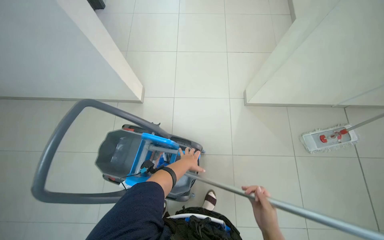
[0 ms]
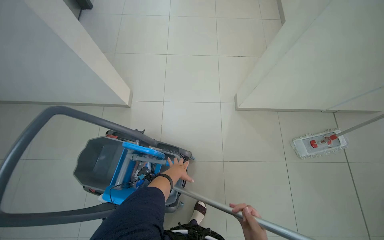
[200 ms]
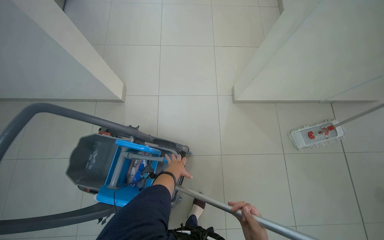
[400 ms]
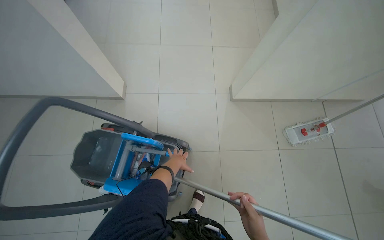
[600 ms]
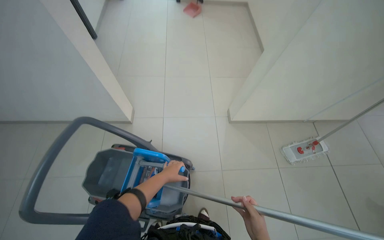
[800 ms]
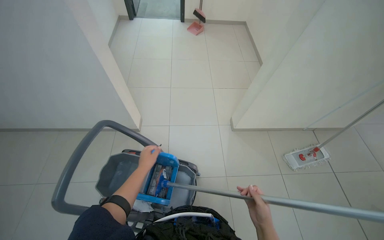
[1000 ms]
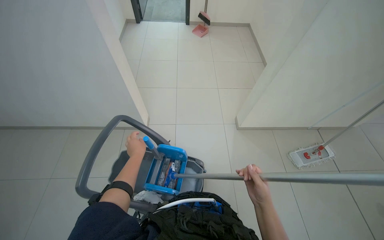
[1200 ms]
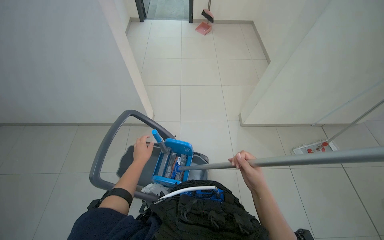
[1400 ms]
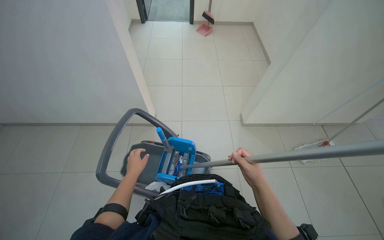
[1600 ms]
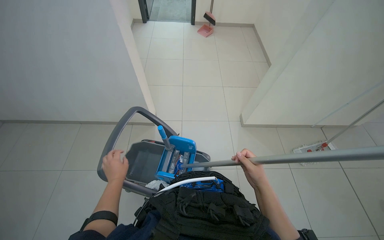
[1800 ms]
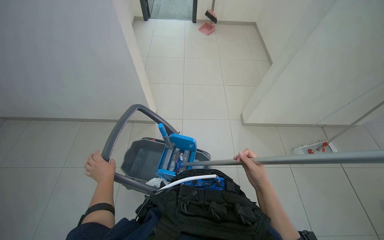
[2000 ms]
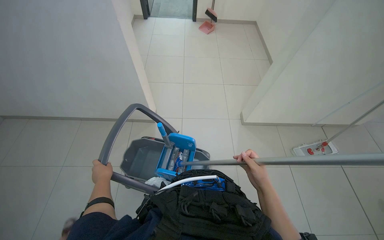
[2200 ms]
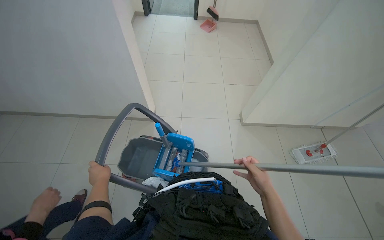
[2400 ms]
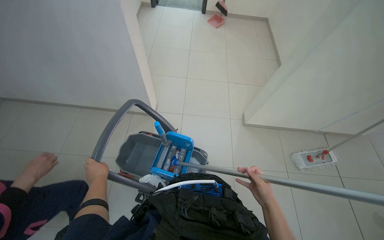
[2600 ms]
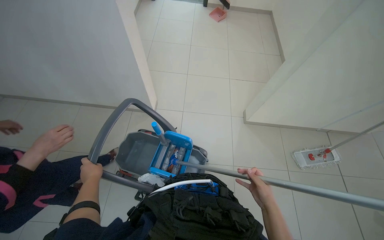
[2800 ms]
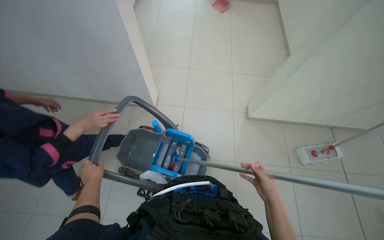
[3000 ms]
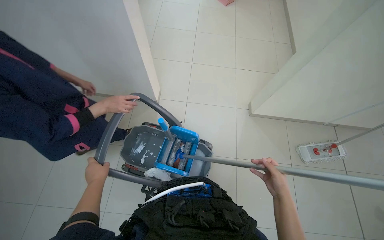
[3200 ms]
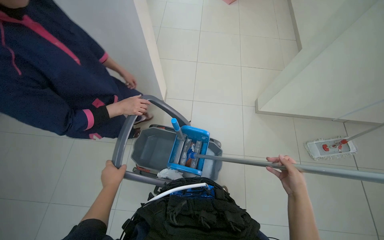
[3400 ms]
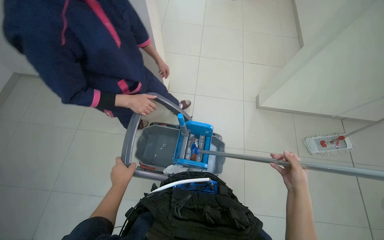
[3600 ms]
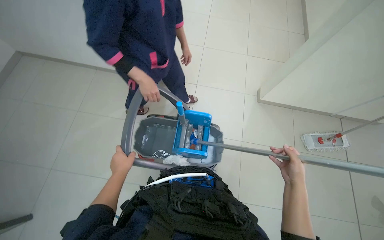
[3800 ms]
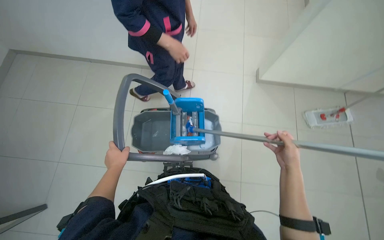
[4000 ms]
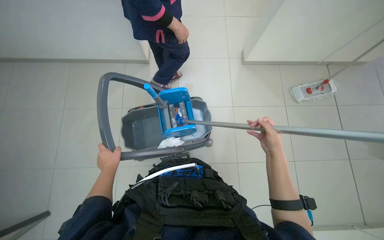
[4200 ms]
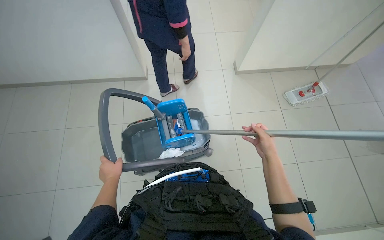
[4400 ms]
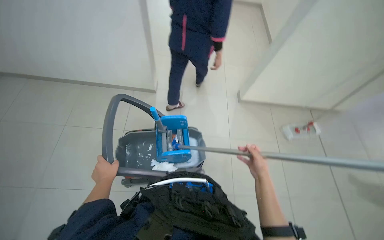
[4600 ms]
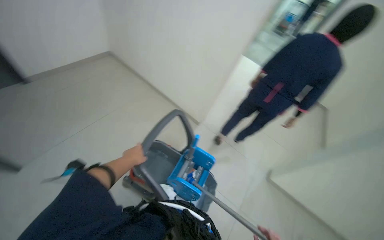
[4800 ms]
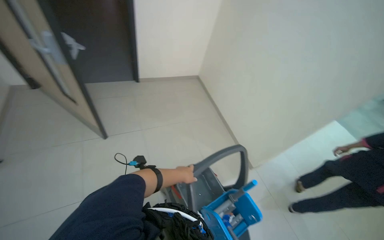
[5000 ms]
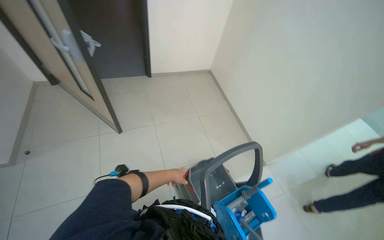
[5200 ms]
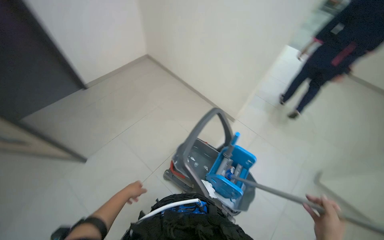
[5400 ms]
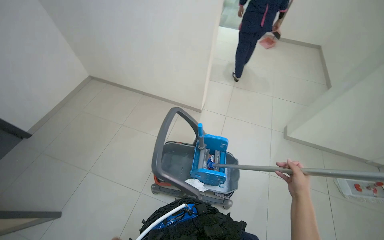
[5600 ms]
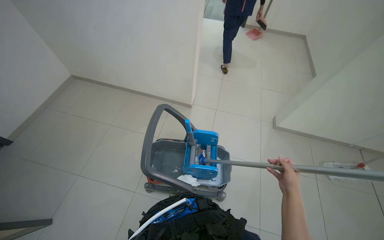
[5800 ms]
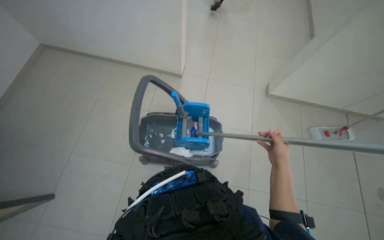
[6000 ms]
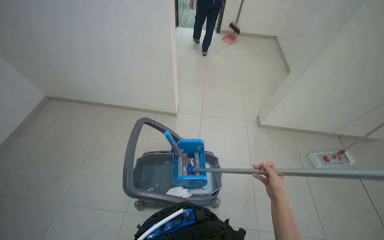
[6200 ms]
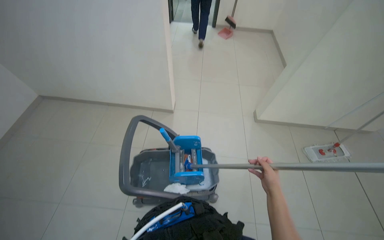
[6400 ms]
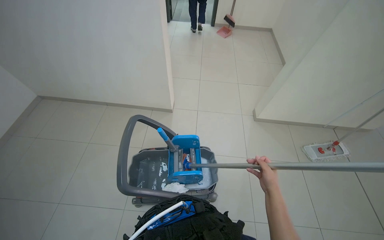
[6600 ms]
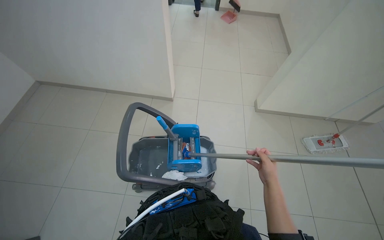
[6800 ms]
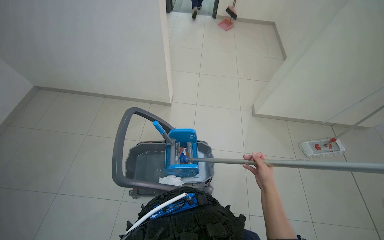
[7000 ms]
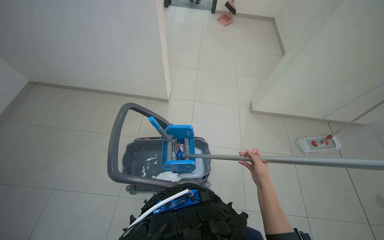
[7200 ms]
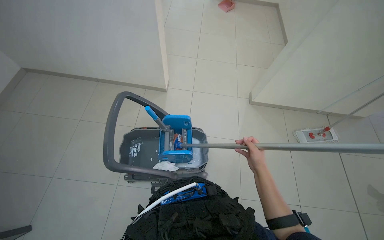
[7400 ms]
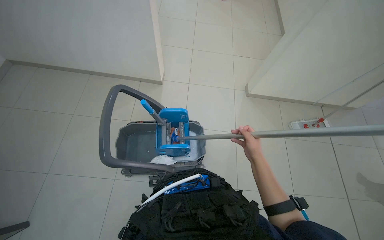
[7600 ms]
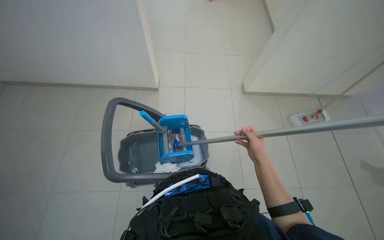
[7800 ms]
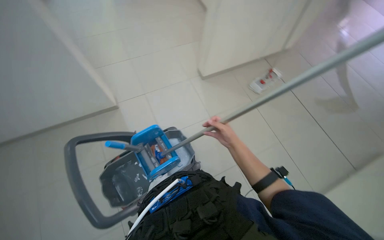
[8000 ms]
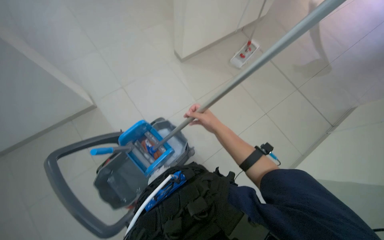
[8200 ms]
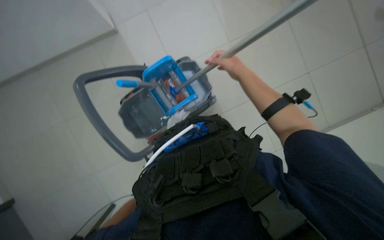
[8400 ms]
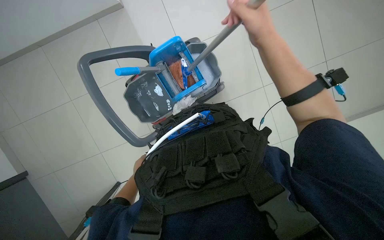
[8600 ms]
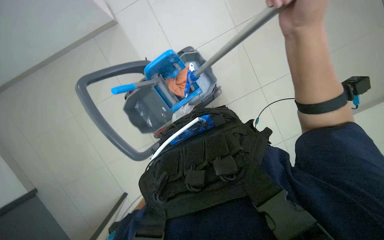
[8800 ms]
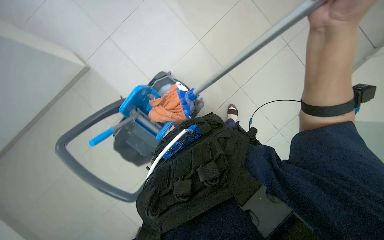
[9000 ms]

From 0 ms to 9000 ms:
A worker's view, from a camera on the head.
Job: preparing cleaning supplies.
The whole recording: Preparing string mop for cleaning. The worker dips and wrings a string mop in a bucket on a cleaning cart.
From 0 ms to 1600 ms: The view tips upward by some 10 degrees. The left hand moves nearer to the camera and to the left, some 40 cm.
From 1600 ms to 3000 ms: The left hand moves to the left, some 10 cm.
From 3000 ms to 4400 ms: The view tips downward by approximately 15 degrees.
From 7600 ms to 9000 ms: The wearer looks some 30 degrees further downward. The scene turns some 35 degrees counterclockwise in the picture.

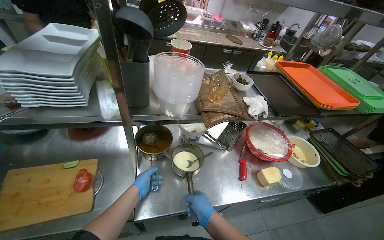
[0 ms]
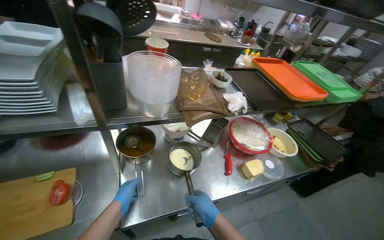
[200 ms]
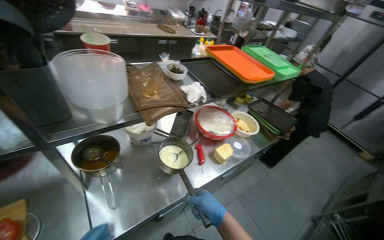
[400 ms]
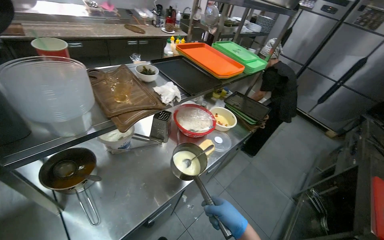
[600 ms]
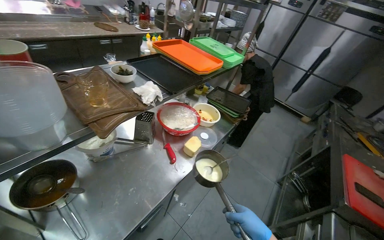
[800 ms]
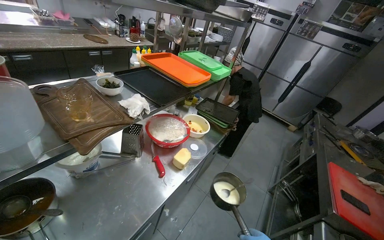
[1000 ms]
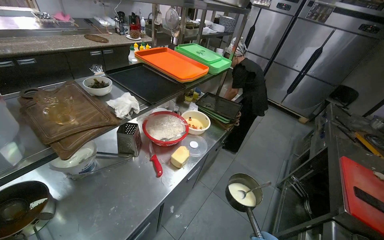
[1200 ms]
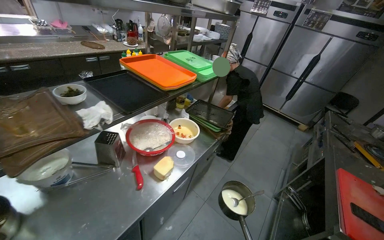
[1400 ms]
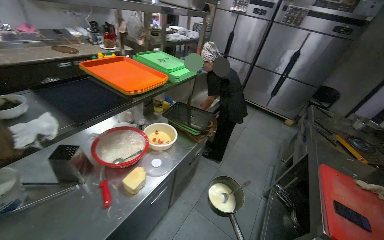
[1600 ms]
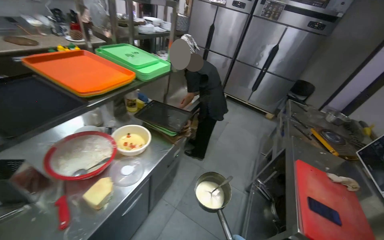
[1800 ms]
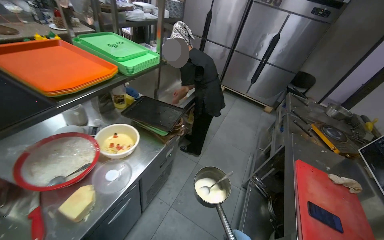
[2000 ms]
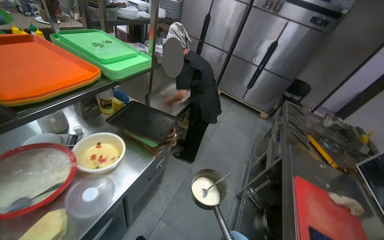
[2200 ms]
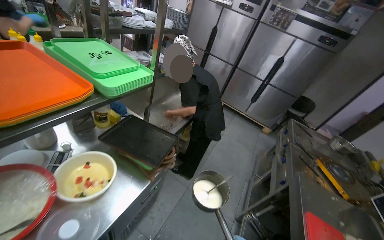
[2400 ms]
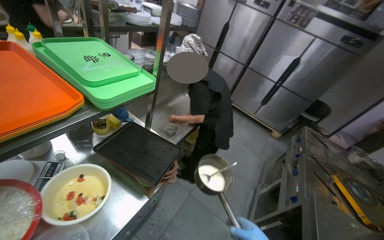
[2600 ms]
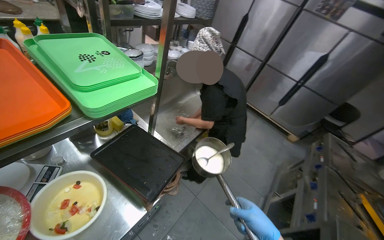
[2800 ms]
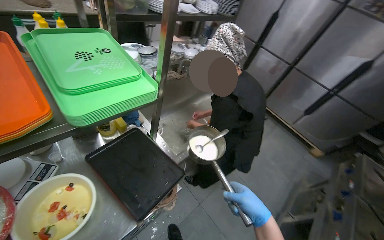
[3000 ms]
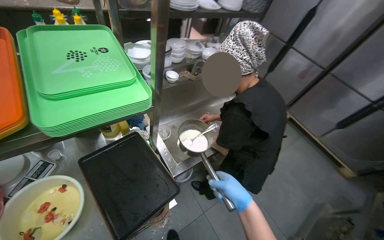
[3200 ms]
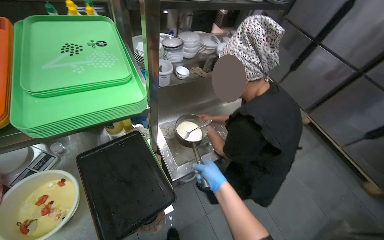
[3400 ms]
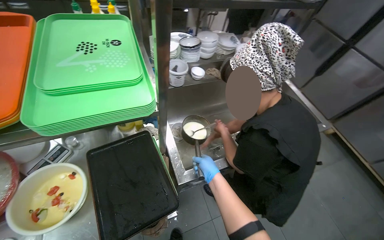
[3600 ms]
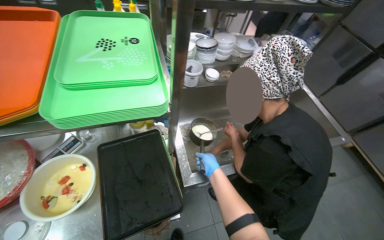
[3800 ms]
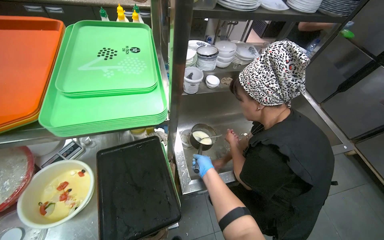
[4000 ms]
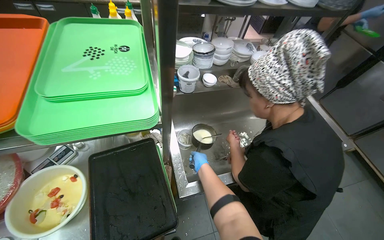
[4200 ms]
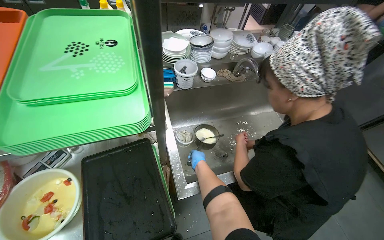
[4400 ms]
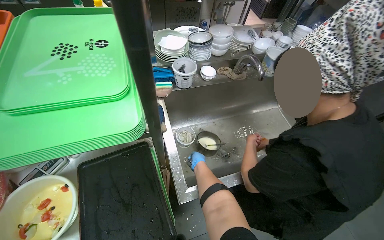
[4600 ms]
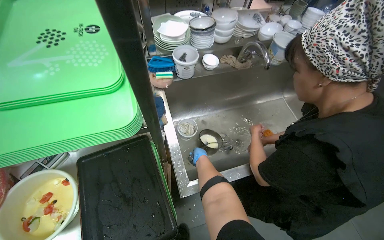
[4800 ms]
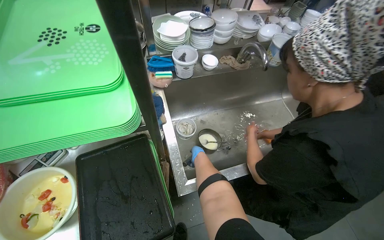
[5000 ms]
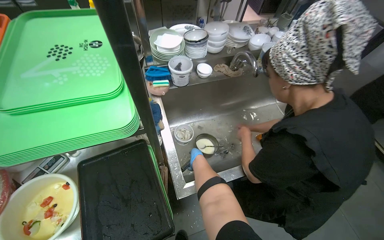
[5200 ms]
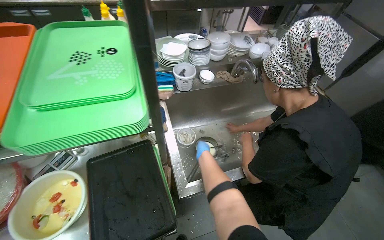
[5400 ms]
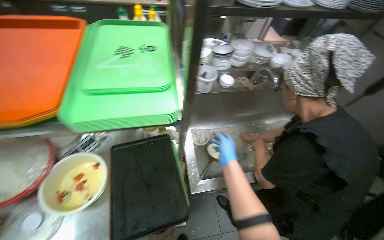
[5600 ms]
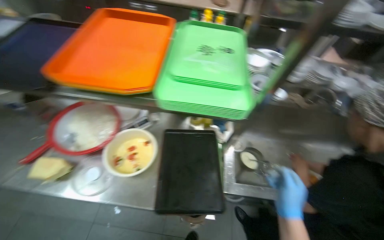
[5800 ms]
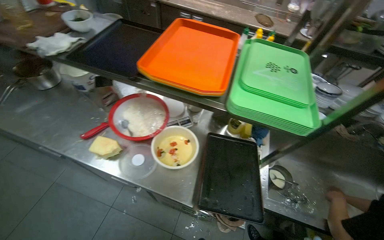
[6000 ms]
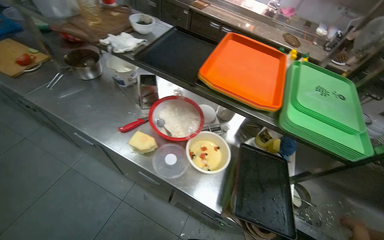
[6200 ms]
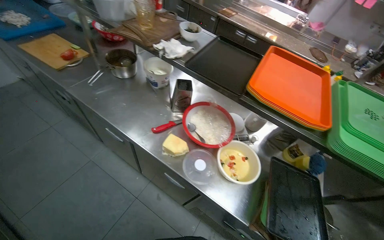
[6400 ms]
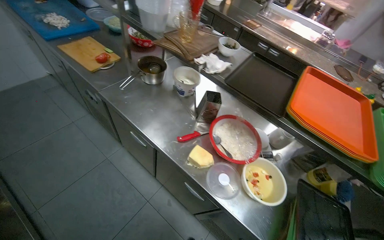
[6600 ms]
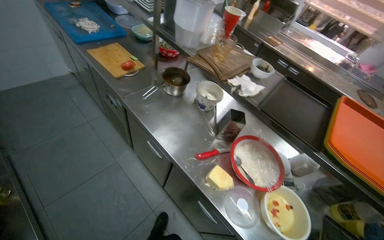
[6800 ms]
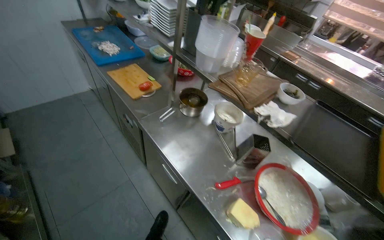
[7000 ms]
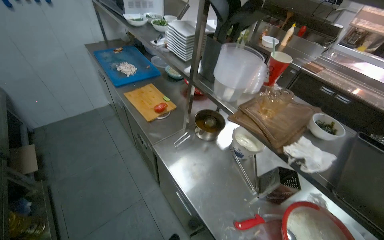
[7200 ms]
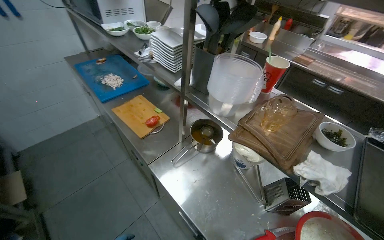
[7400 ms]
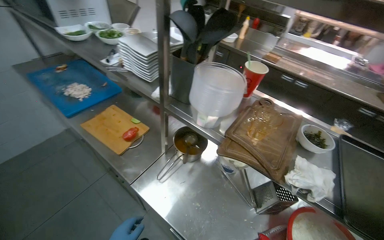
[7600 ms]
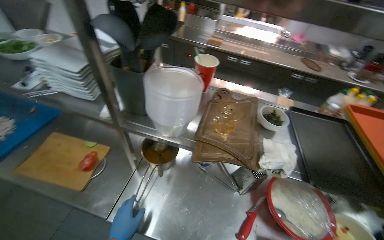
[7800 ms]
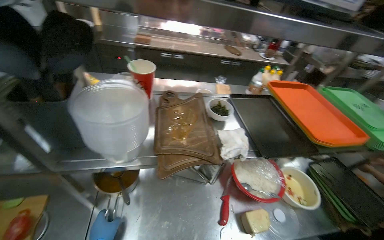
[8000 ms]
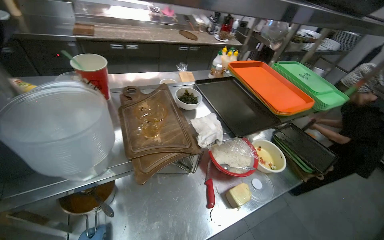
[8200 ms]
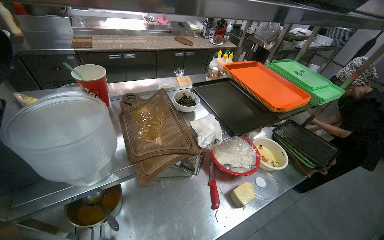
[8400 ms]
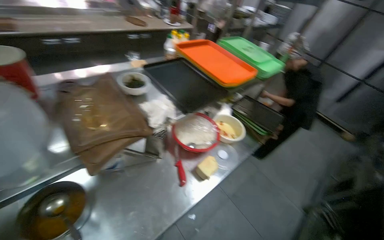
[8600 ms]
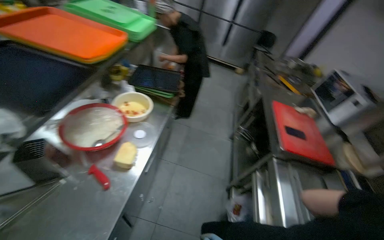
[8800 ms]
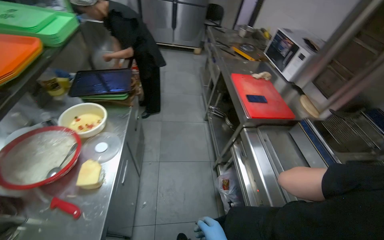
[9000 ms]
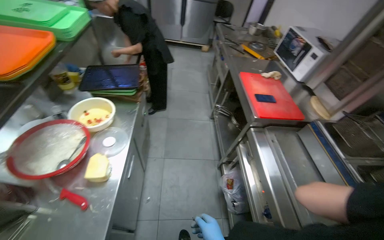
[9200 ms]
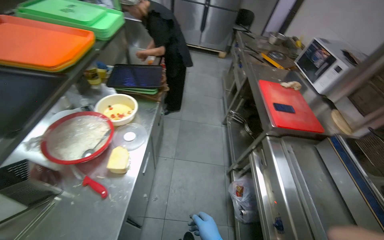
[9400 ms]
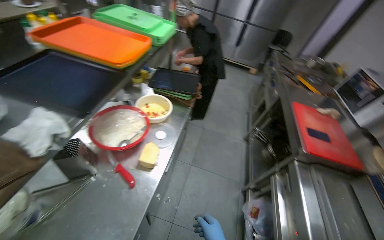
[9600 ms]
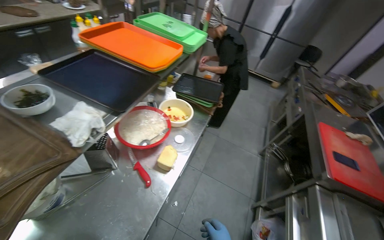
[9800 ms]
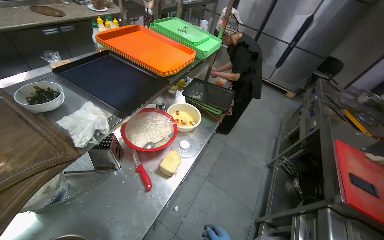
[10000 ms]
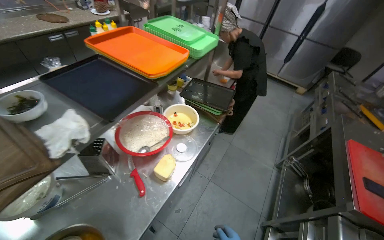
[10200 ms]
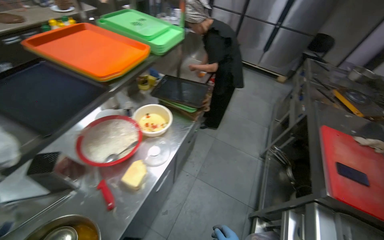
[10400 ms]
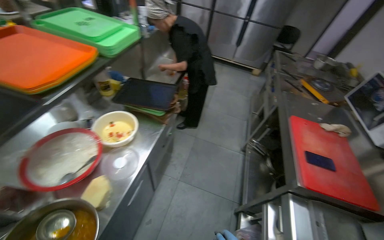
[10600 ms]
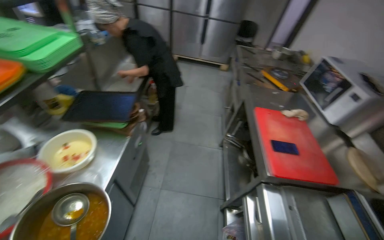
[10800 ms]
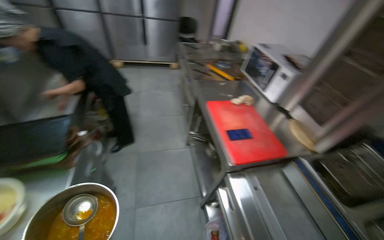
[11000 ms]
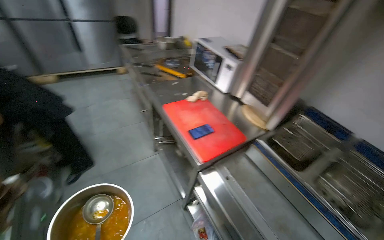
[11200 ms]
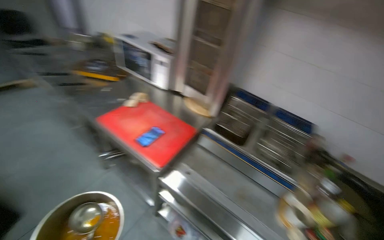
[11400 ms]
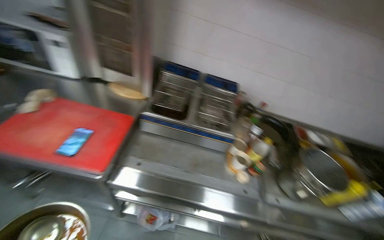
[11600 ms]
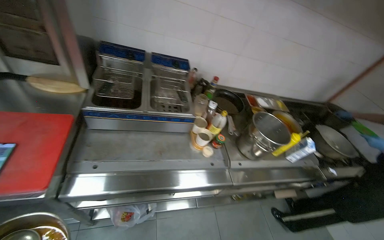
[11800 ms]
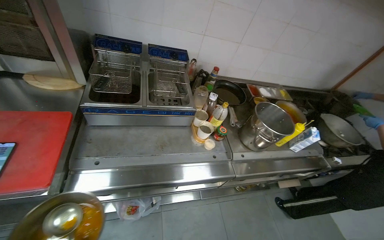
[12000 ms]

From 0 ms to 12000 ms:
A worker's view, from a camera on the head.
Job: preparing food.
The whole recording: Organizing kitchen items. The worker organizes the kitchen items.
From 0 ms to 1600 ms: The wearer moves some 40 cm. The head rotates roughly 45 degrees to the right.
From 1600 ms to 3000 ms: The camera travels about 70 cm.
From 3000 ms to 4400 ms: The wearer looks roughly 25 degrees further to the left.
From 4400 ms to 6000 ms: The head rotates roughly 35 degrees to the left.
From 6000 ms to 7600 ms: The wearer moves some 80 cm. The view tips upward by roughly 10 degrees.
From 7600 ms to 9000 ms: The wearer's head swings approximately 130 degrees to the right. The view tips downward by approximately 25 degrees.
From 9000 ms to 10400 ms: The head rotates about 30 degrees to the left.
From 10400 ms to 12000 ms: The camera travels roughly 40 cm. The wearer's head swings roughly 125 degrees to the right. The view tilts roughly 25 degrees downward.
